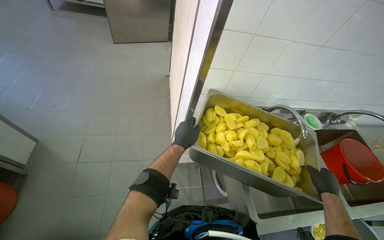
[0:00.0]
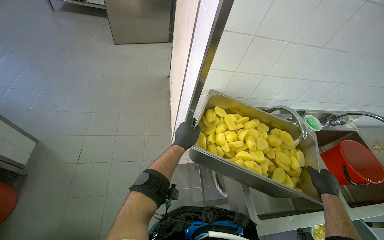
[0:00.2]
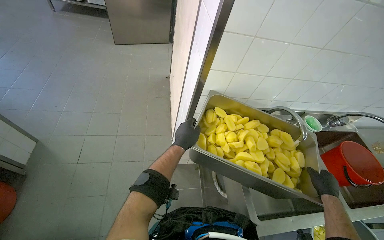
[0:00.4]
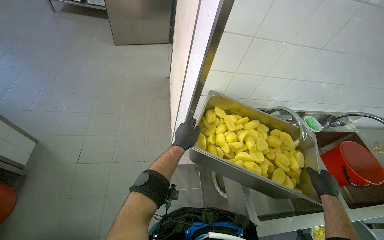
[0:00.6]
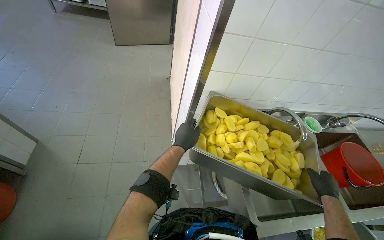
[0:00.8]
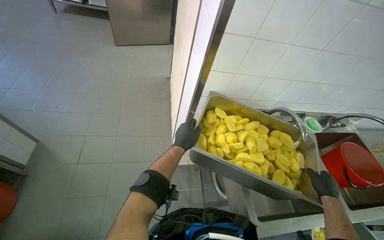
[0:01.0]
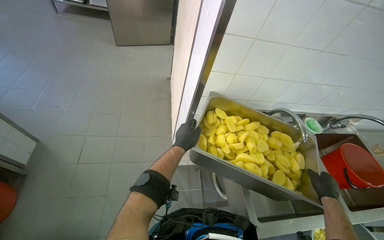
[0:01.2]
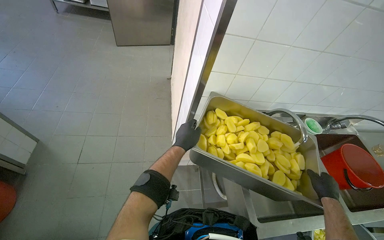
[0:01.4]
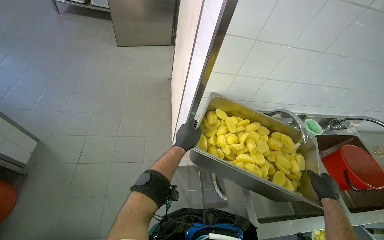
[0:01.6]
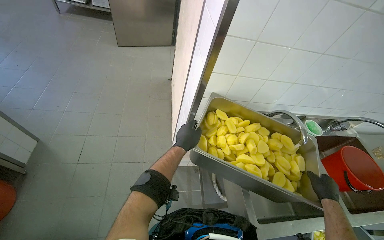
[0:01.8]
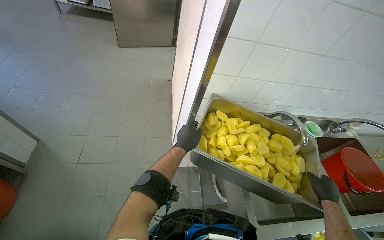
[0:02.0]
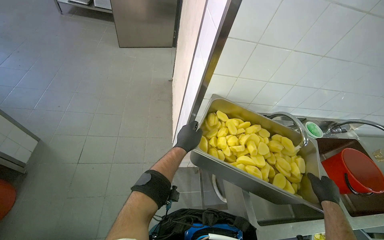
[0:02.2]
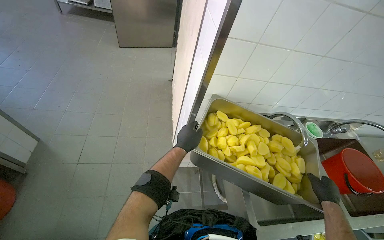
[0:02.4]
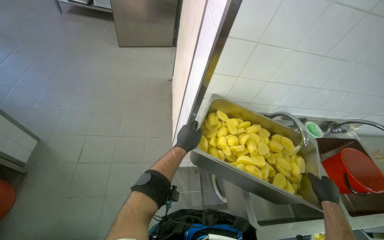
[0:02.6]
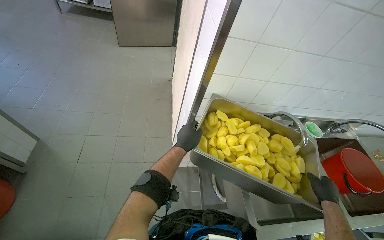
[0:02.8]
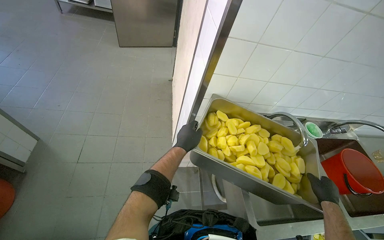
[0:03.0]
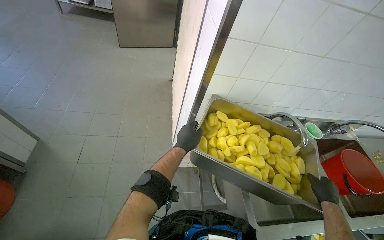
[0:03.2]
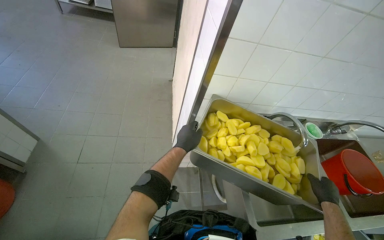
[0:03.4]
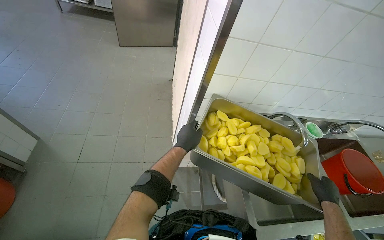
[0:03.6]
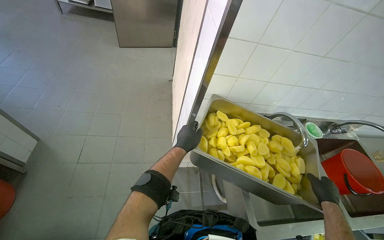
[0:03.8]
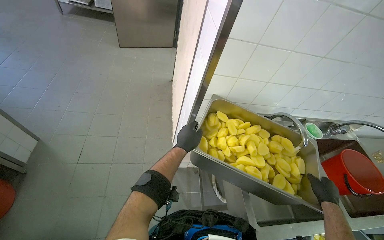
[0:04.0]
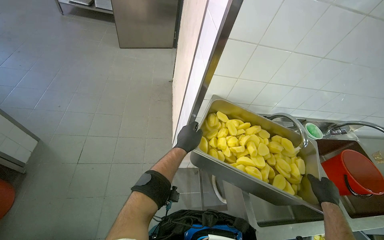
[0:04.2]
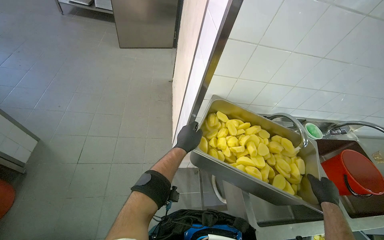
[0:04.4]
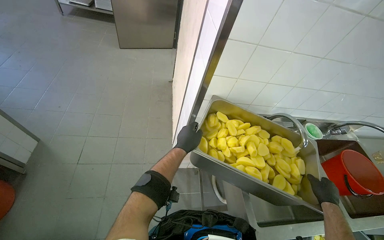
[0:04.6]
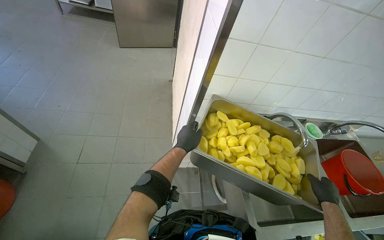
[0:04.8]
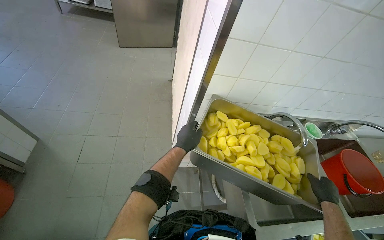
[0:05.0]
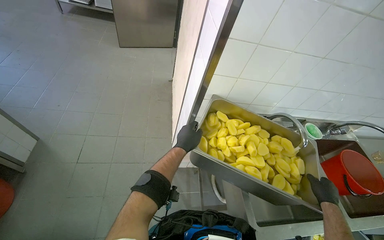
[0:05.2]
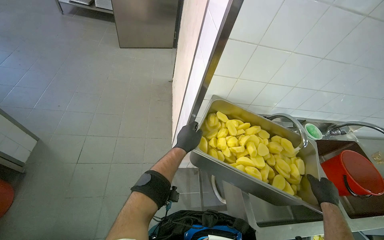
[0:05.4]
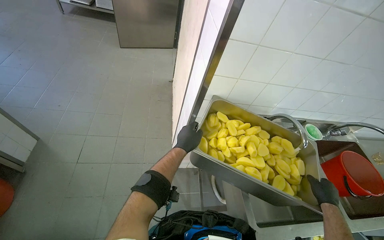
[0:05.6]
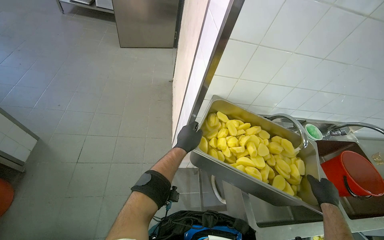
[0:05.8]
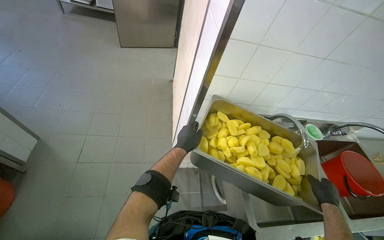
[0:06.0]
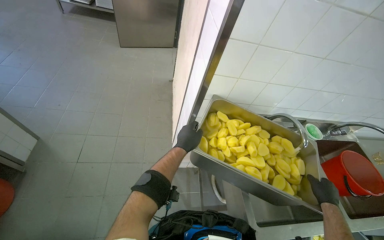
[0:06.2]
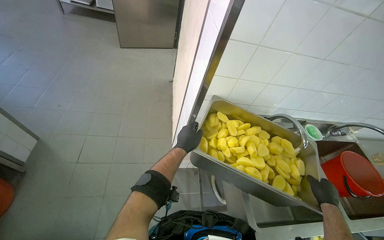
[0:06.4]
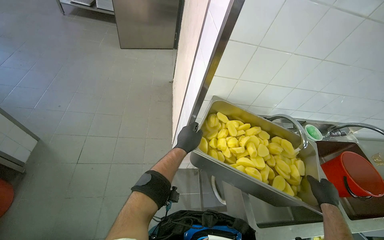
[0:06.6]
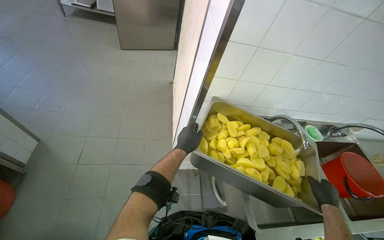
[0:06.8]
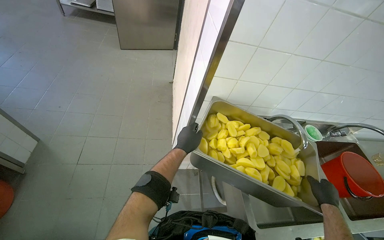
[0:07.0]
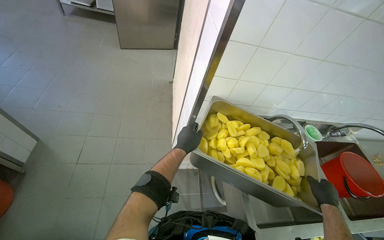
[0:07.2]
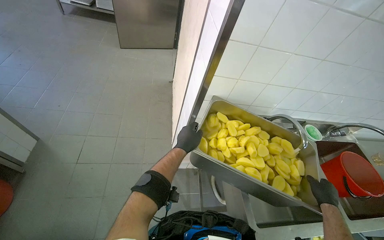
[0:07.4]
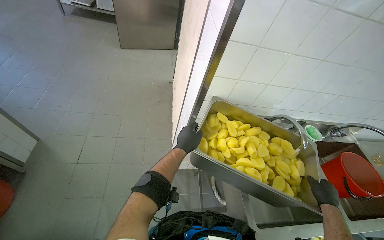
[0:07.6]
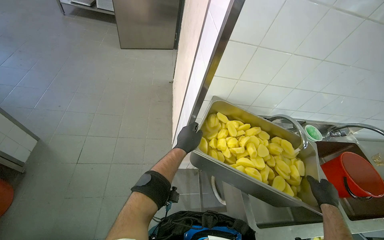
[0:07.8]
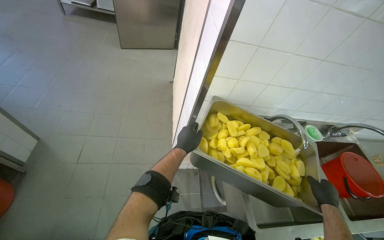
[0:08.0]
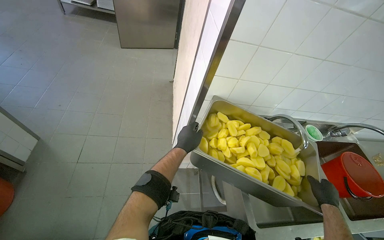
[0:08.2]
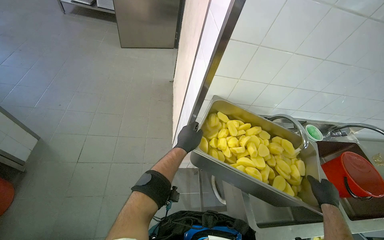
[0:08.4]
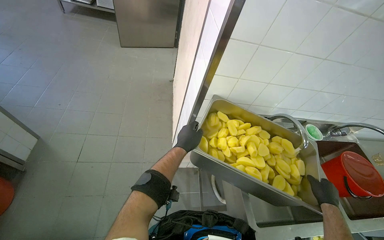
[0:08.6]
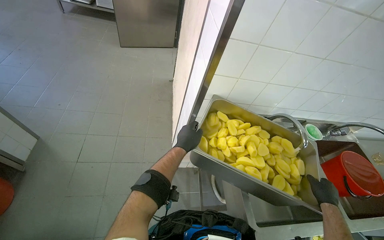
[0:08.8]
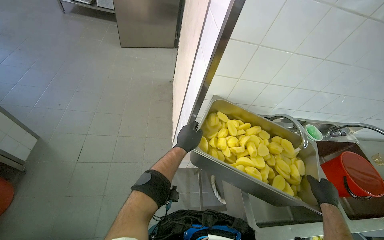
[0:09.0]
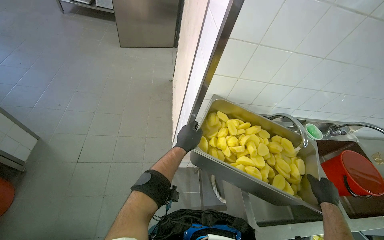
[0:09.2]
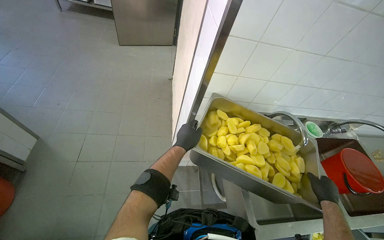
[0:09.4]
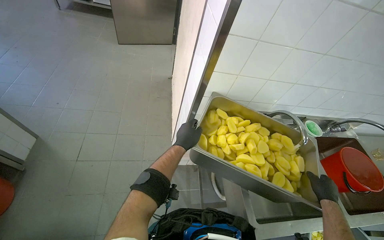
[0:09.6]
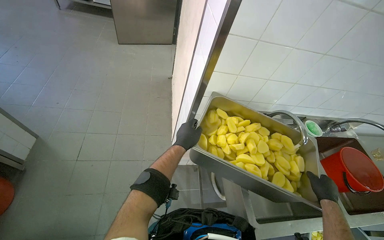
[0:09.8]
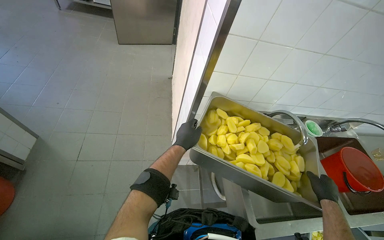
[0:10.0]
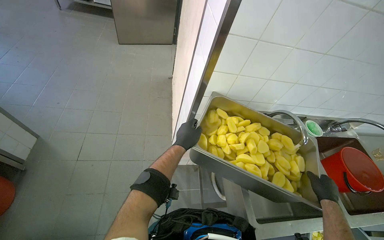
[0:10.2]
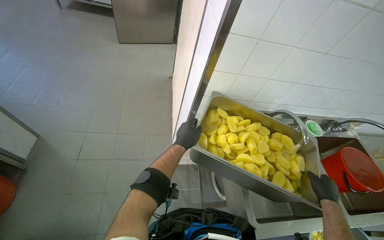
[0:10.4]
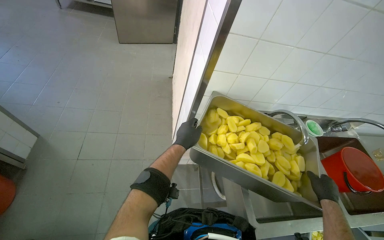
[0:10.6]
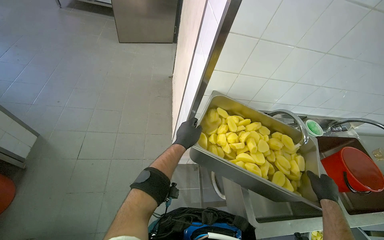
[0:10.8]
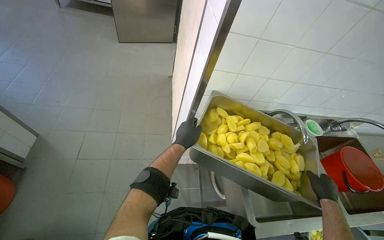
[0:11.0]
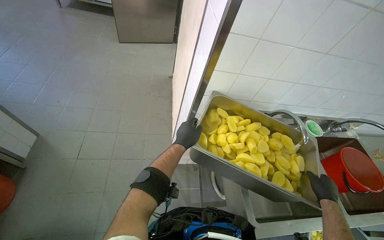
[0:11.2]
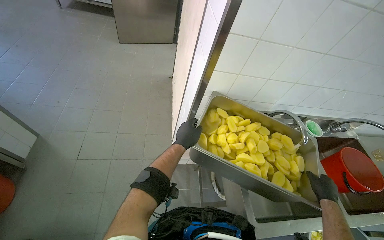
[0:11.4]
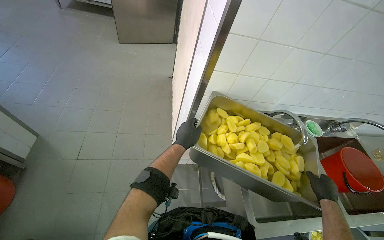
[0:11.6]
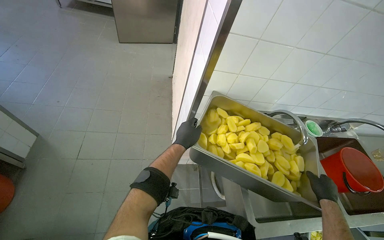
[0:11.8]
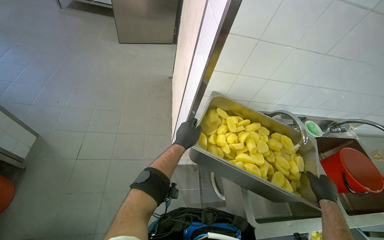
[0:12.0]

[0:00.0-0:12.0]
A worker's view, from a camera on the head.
Job: preparing food.
The whole recording: Rinsing cut potatoes in sink. The worker rinses cut potatoes in a metal tray under running water in the sink.
0.0 to 1.6 s: Neither hand changes place.
1.6 to 4.4 s: The hands stay close to where they were, moving slightly.
4.4 to 6.0 s: The hands stay in one place.
6.0 to 10.4 s: The hands stay close to where they were, moving slightly.
10.4 to 12.0 s: The hands keep their place.

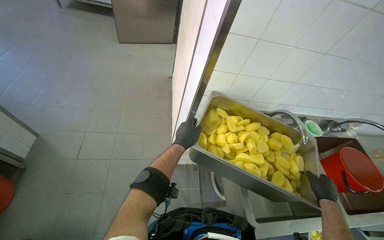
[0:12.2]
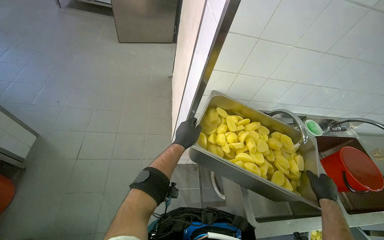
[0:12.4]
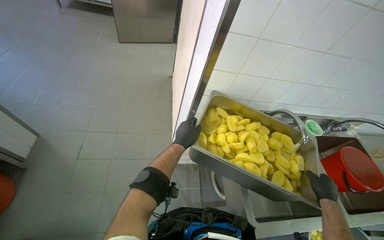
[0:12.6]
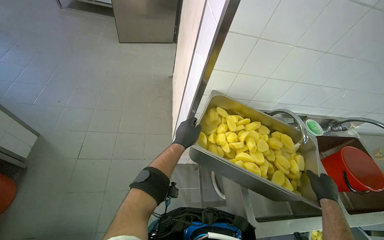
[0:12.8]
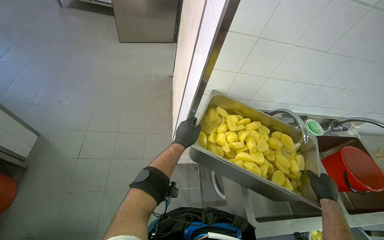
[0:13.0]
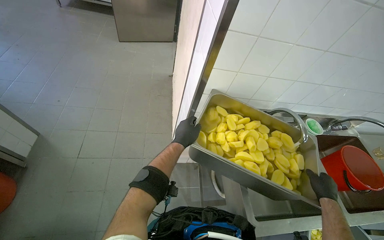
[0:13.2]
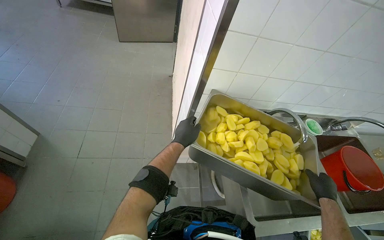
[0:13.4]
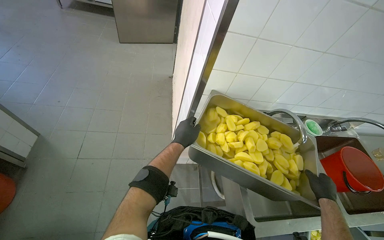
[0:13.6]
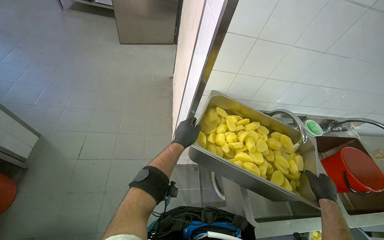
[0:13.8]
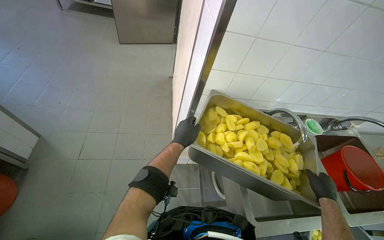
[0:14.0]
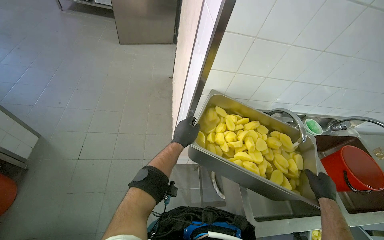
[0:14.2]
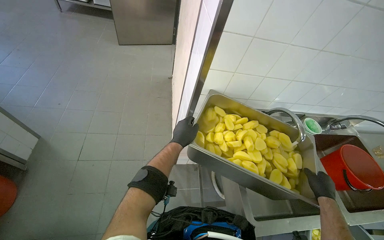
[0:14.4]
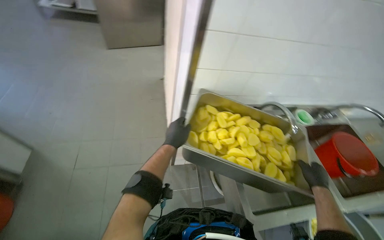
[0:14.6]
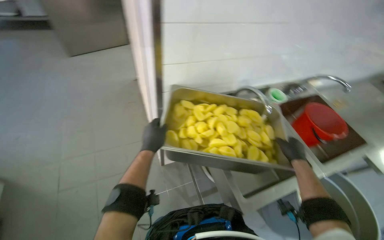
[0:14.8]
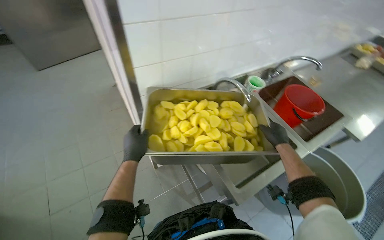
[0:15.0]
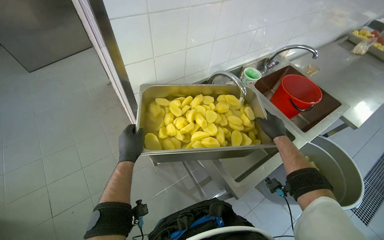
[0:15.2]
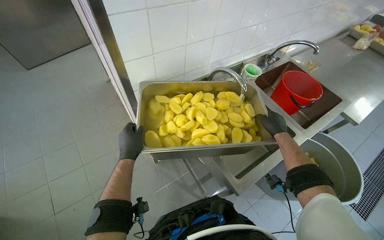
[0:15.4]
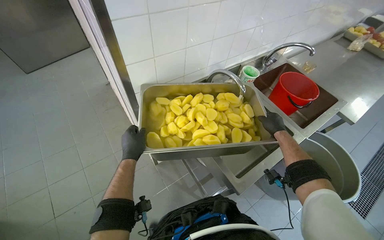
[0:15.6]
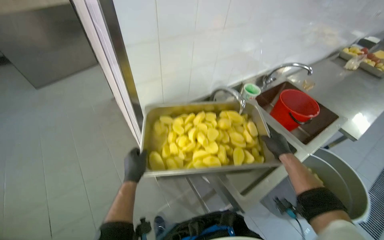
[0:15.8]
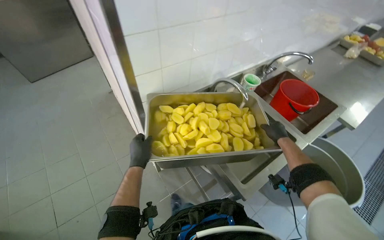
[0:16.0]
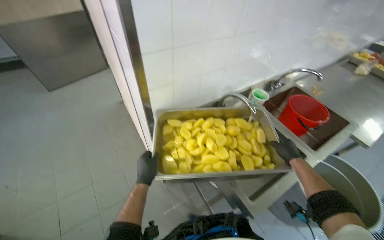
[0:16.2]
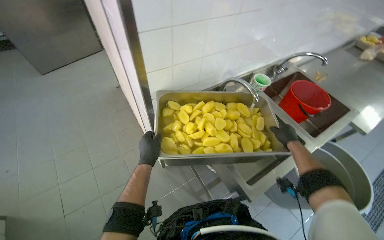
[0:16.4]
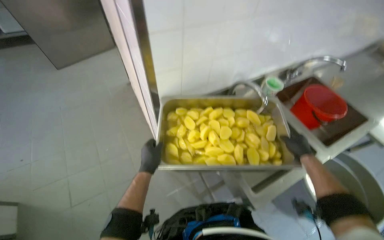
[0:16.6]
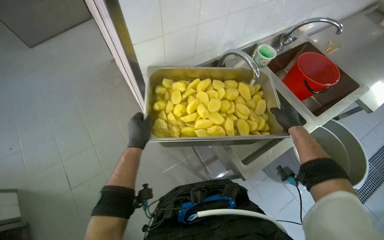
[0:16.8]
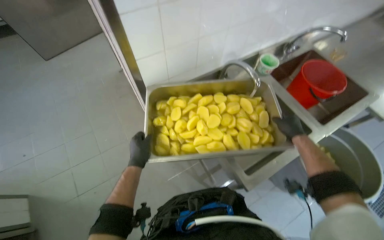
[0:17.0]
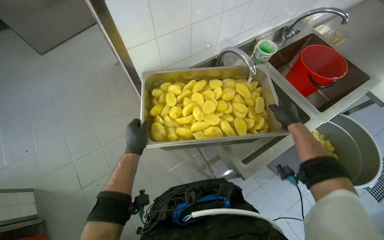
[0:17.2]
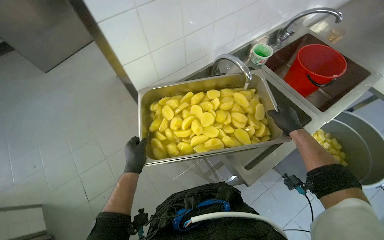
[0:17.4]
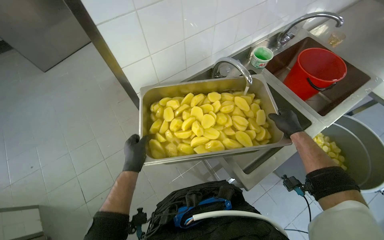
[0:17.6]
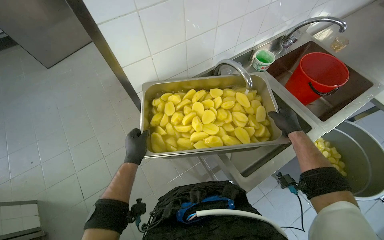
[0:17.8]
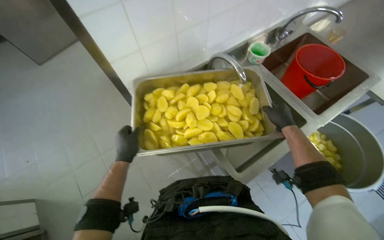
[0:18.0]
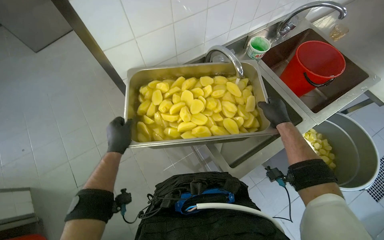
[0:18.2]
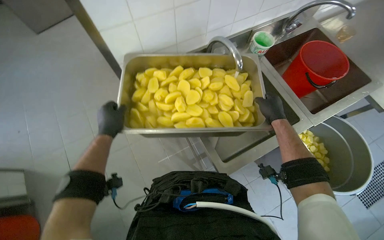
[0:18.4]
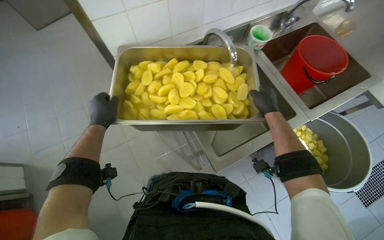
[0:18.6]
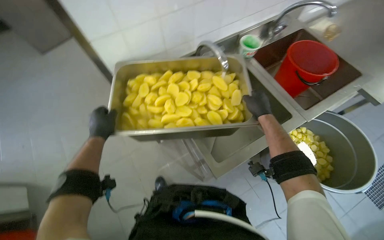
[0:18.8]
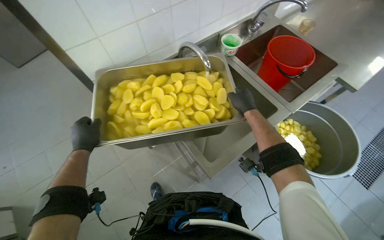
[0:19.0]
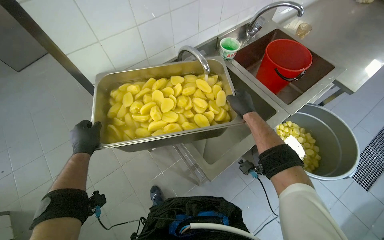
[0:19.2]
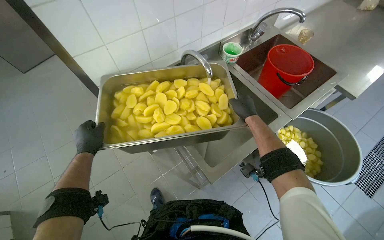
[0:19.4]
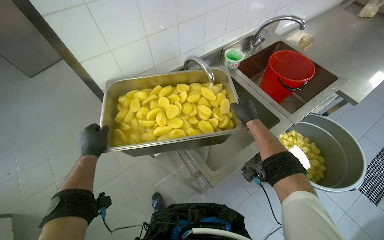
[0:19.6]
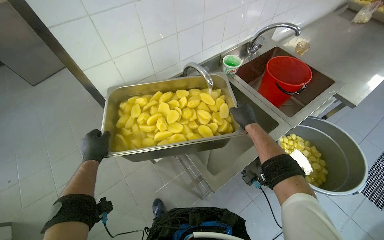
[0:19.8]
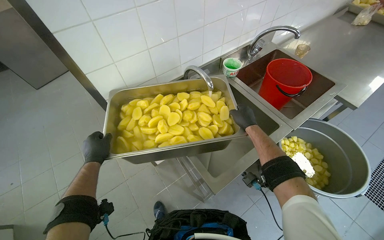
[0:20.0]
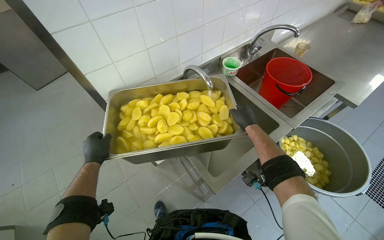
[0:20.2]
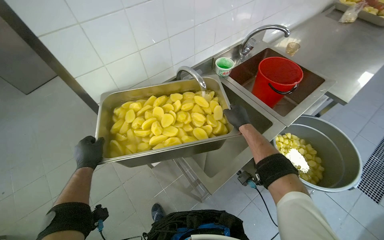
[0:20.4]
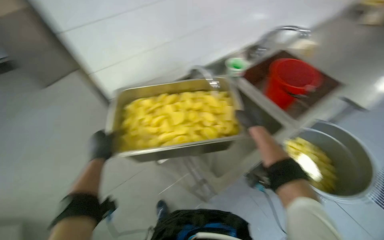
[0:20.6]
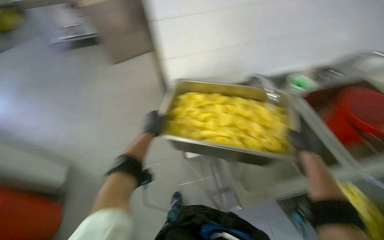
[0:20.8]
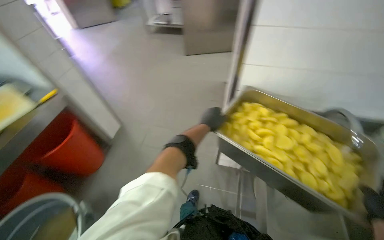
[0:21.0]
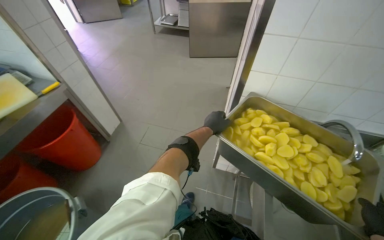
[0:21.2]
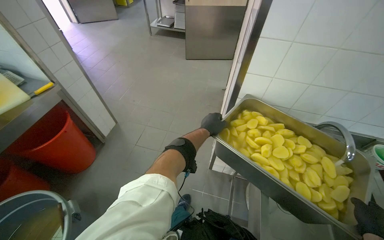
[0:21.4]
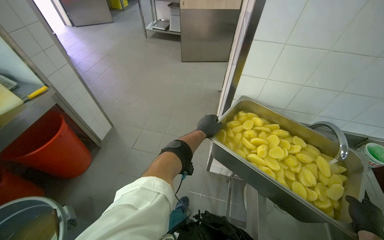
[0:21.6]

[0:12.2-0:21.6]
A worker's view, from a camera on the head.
Job: preparing food.
The whole recording: Rinsing cut potatoes in sink. The worker rinses cut potatoes in a metal tray under running water in the sink.
12.2 to 13.8 s: The hands make small movements and keep their place.
13.8 to 15.4 s: The wearer's head swings some 30 degrees to the right.
15.4 to 20.0 s: The hands work in one place, with small movements.
20.0 to 21.6 s: The wearer's head swings about 50 degrees to the left.
